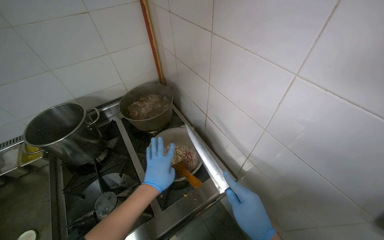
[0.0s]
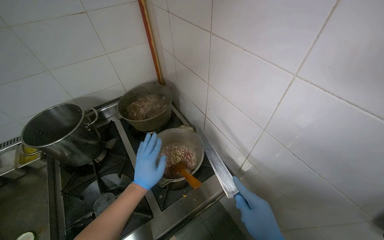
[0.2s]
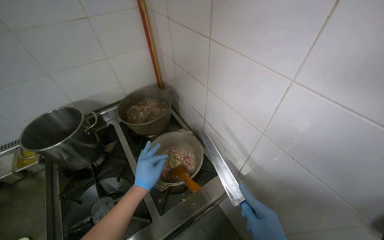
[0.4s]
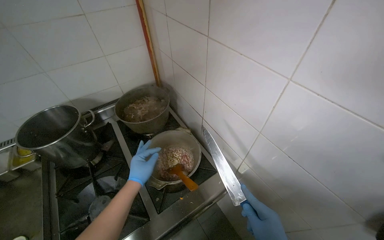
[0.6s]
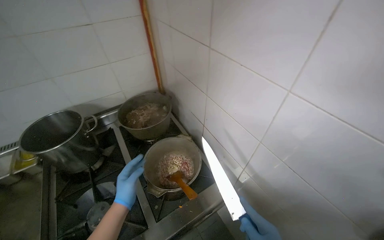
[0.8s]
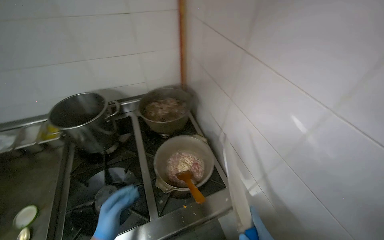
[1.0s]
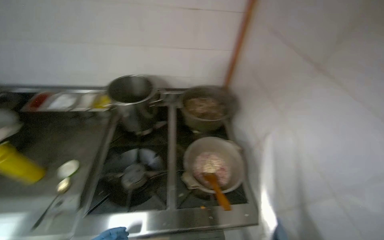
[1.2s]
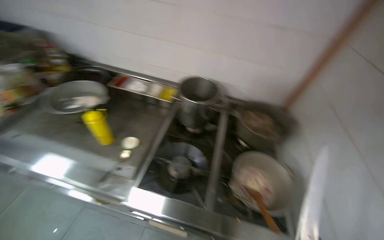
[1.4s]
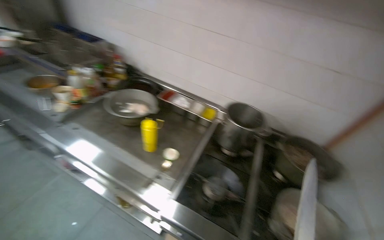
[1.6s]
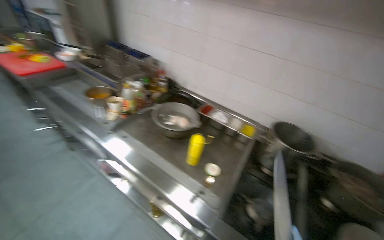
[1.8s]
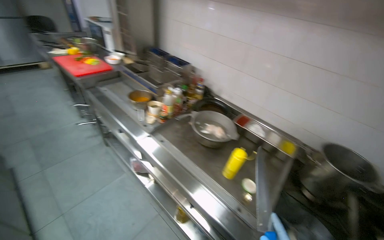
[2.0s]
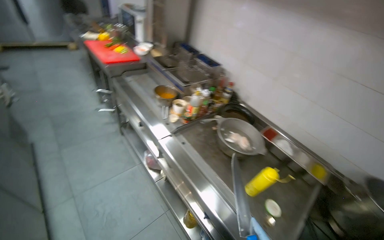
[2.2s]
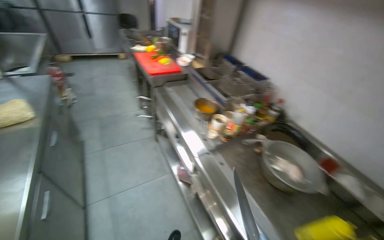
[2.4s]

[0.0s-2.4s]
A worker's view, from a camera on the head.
Job: preparing food.
The whole recording: Organizing kitchen items. The worker organizes the kitchen items.
0.0s to 1.2s: The head turns to the left by about 30 degrees.
1.2s to 2.4s: The camera travels about 90 cm. The head rotates some 65 degrees to the left. The view tips upward by some 15 degrees.

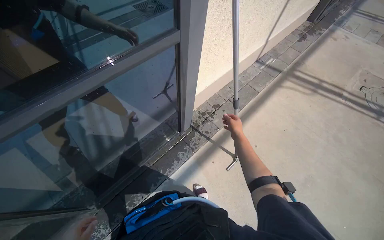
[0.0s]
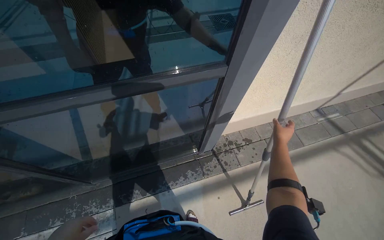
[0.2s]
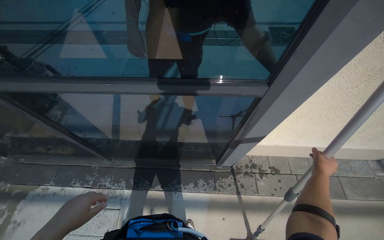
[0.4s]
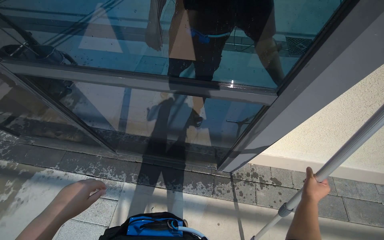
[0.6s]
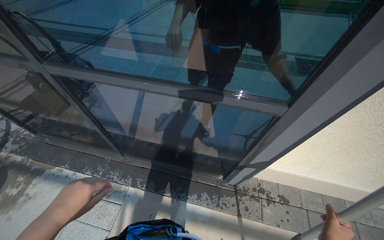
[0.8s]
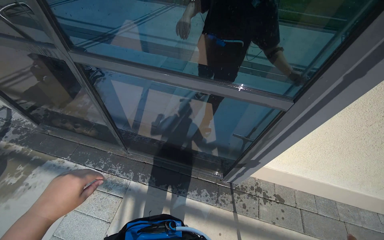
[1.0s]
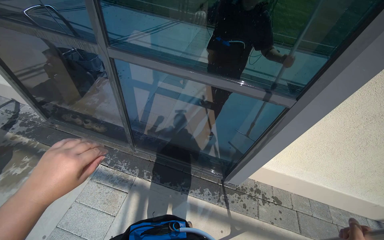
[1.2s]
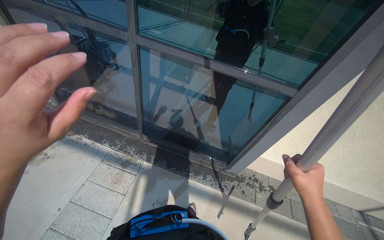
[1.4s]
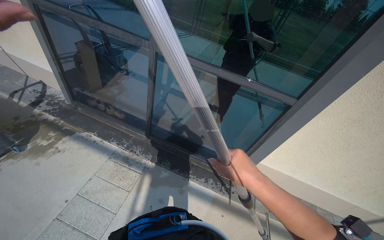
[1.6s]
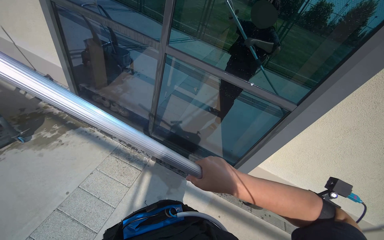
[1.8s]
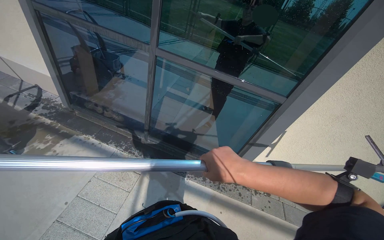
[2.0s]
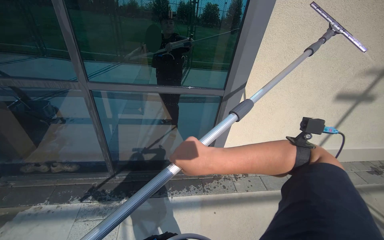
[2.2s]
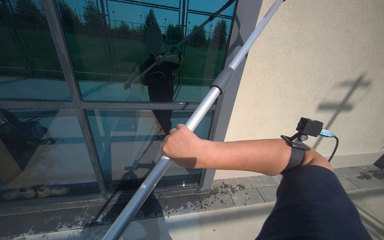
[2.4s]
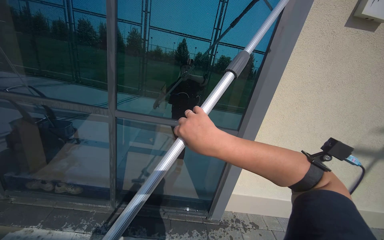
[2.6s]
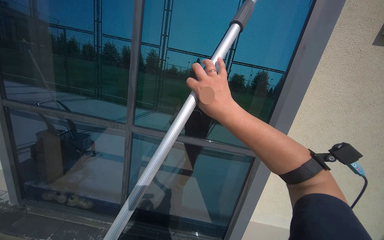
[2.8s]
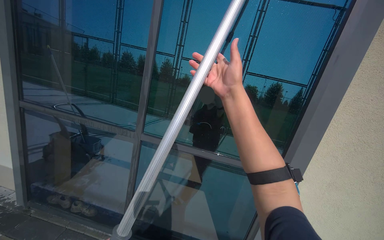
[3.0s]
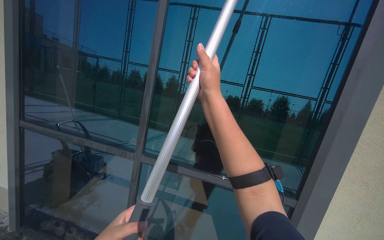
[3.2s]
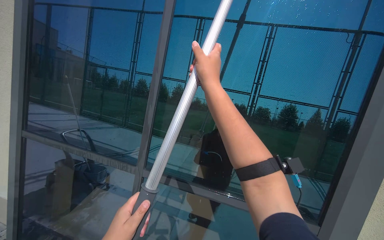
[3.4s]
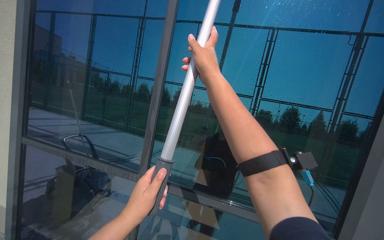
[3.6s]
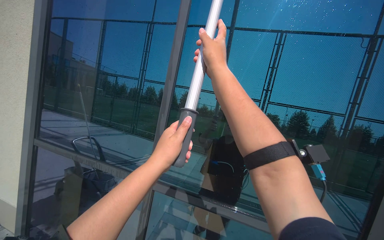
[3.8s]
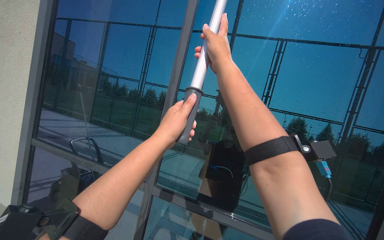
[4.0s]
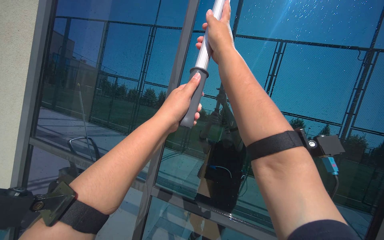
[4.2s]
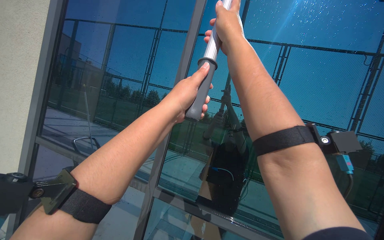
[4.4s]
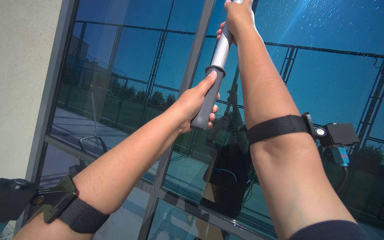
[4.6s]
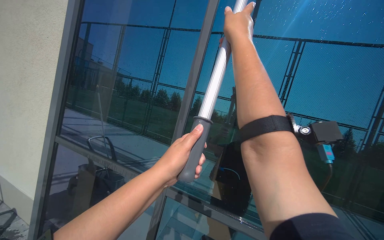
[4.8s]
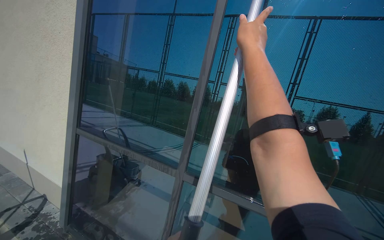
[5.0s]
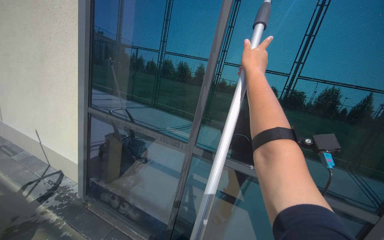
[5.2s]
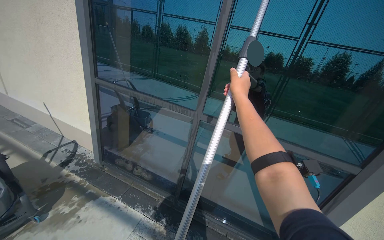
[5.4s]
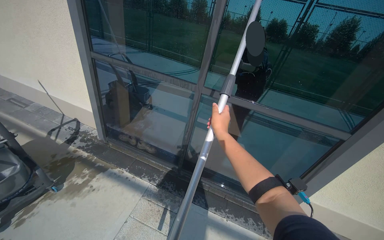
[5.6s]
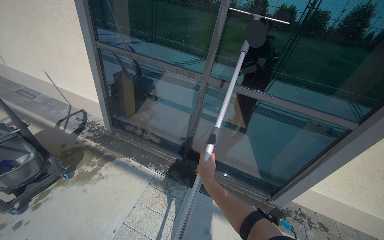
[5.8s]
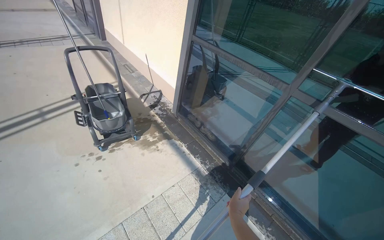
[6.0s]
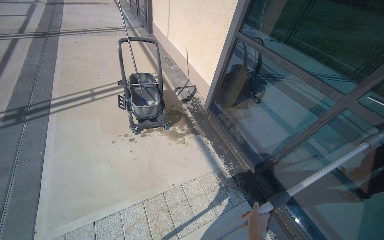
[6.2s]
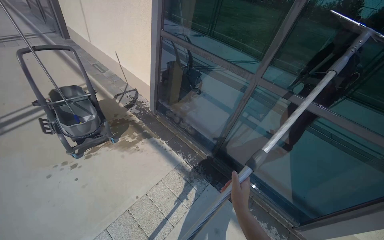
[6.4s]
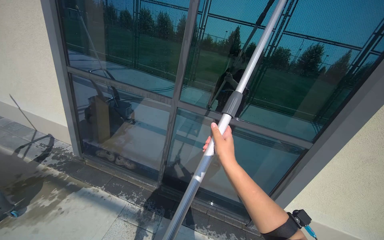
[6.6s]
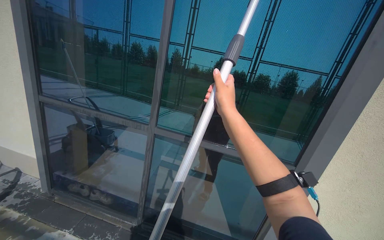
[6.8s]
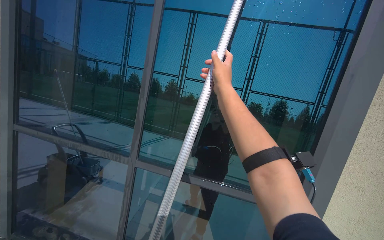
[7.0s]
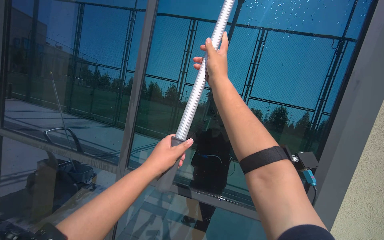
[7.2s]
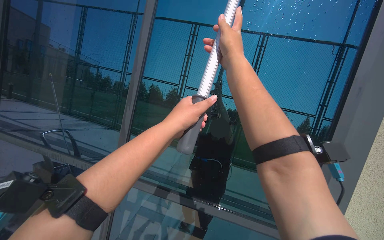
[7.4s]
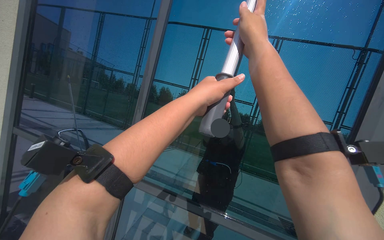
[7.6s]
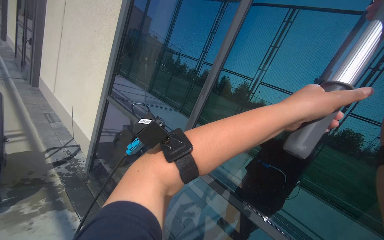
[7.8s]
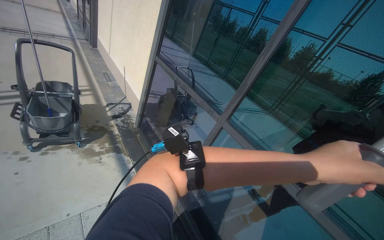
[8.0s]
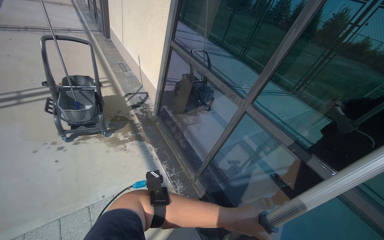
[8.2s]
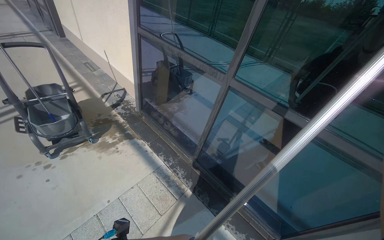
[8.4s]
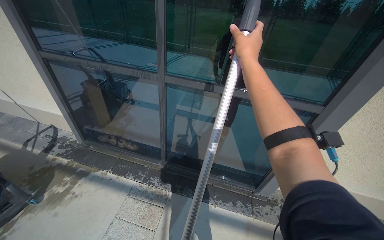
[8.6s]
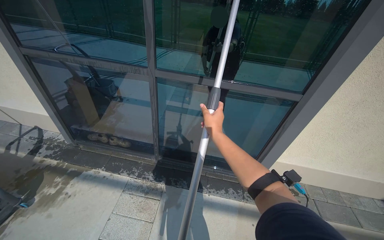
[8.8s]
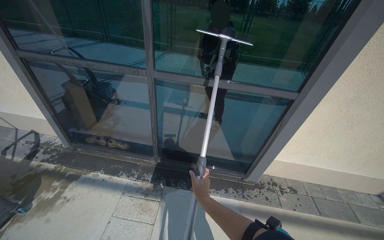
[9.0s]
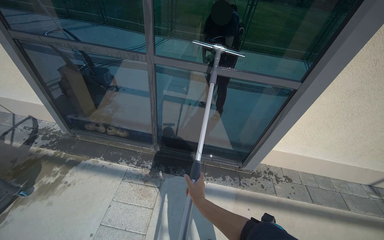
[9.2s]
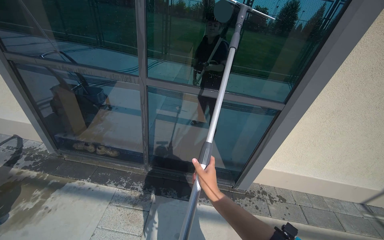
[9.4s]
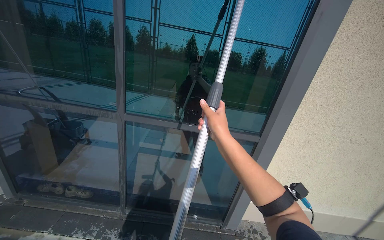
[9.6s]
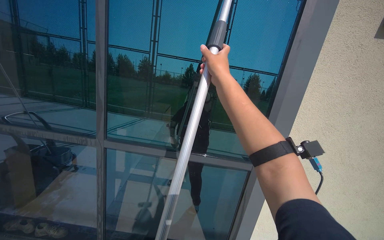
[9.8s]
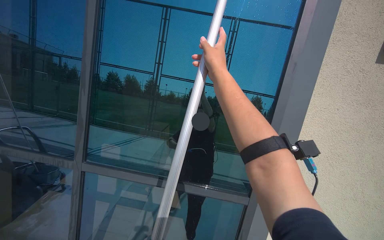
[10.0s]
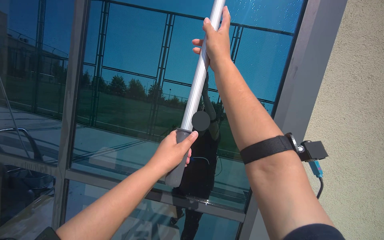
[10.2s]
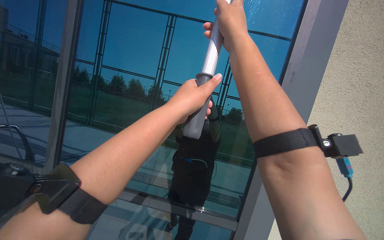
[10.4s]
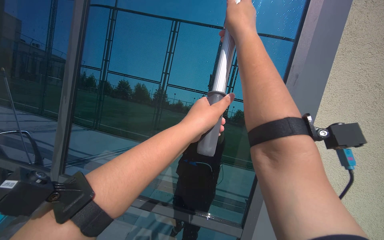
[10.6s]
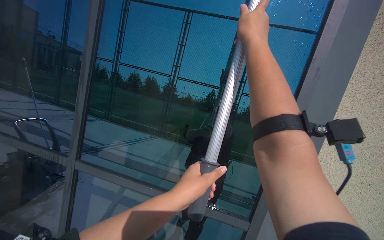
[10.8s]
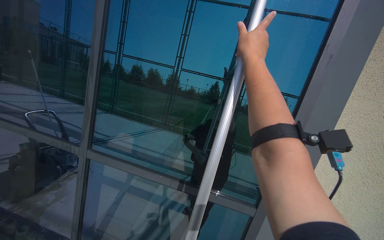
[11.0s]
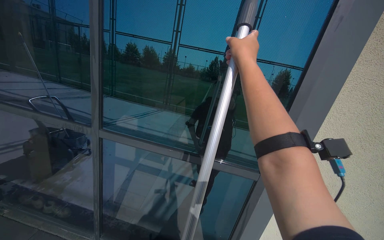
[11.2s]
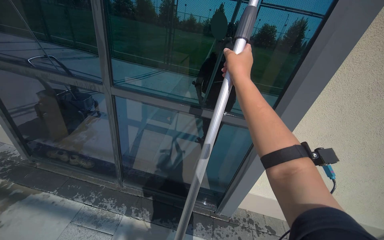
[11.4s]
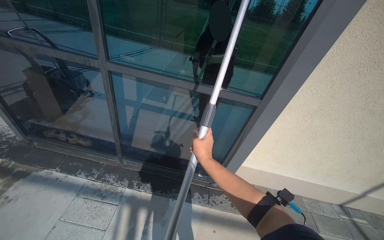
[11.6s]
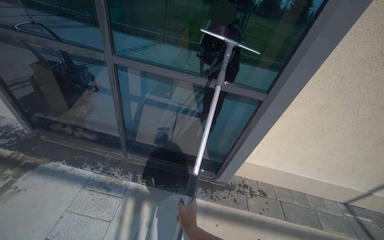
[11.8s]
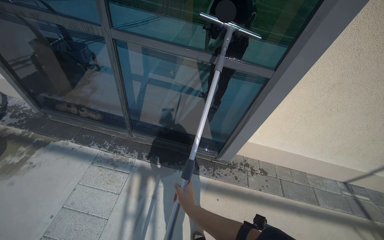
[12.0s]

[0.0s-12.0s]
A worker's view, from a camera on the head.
Job: cleaning windows.
The whole recording: Squeegeeing glass door with pole. The worker squeegees the glass door using a pole with a squeegee head.
0.0s to 1.6s: The camera is carried about 60 cm. The head turns to the left by some 65 degrees. The view tilts approximately 20 degrees upward.
1.6s to 3.0s: The view tilts roughly 30 degrees upward.
3.0s to 4.4s: The camera pitches upward, by approximately 15 degrees. The right hand heads up the picture, covering about 25 cm.
4.4s to 6.0s: The camera travels roughly 40 cm. The wearer's head swings about 30 degrees to the left. The view tips downward by about 35 degrees.
6.0s to 7.6s: The camera is carried approximately 50 cm. The wearer's head swings roughly 35 degrees to the right. The view tips upward by roughly 30 degrees.
7.6s to 9.0s: The wearer looks roughly 25 degrees further downward. The scene turns approximately 25 degrees counterclockwise in the picture.
9.0s to 10.4s: The head travels some 50 cm. The view tips upward by some 35 degrees.
10.4s to 12.0s: The view tips downward by some 45 degrees.

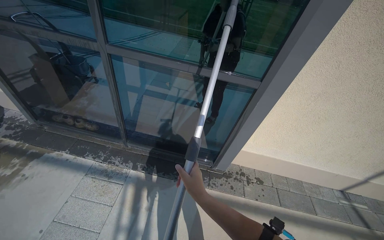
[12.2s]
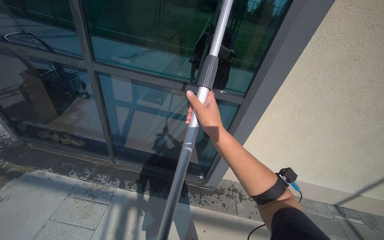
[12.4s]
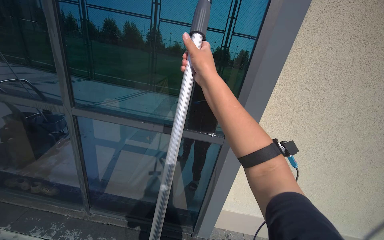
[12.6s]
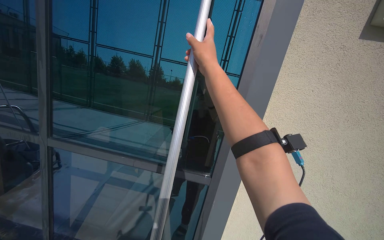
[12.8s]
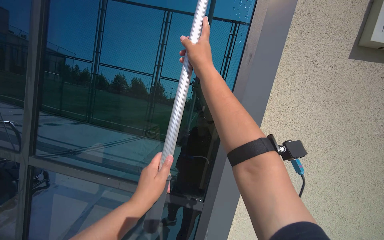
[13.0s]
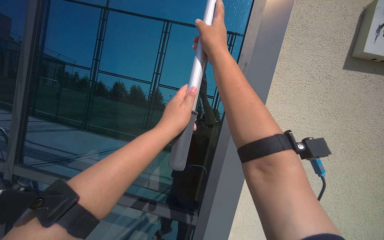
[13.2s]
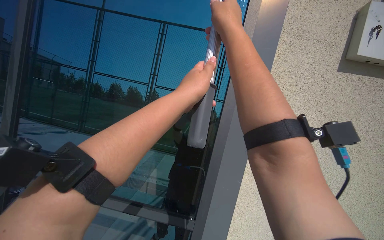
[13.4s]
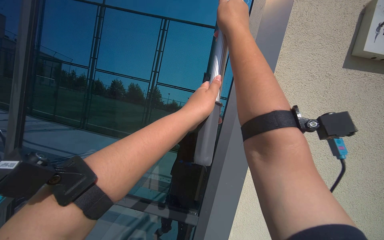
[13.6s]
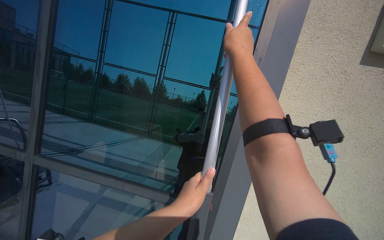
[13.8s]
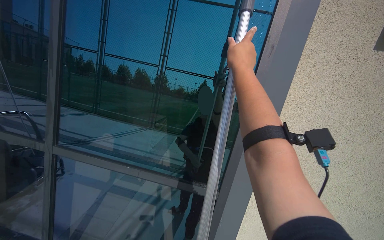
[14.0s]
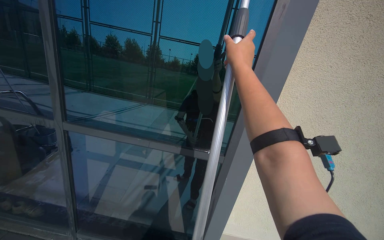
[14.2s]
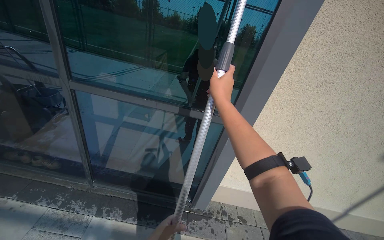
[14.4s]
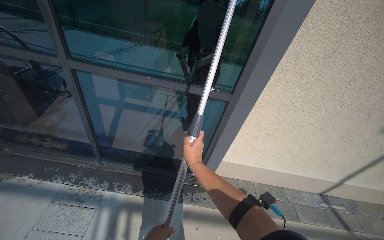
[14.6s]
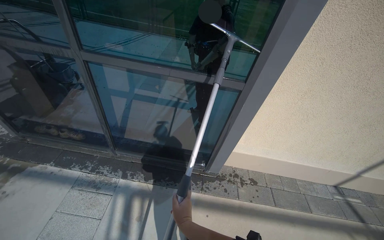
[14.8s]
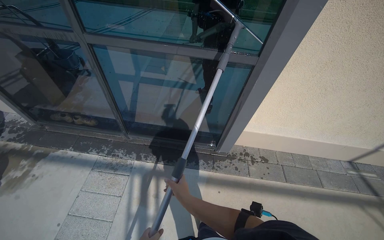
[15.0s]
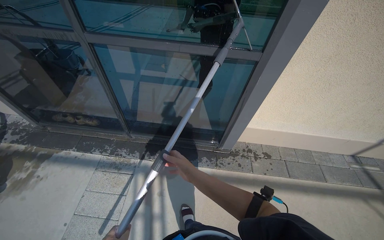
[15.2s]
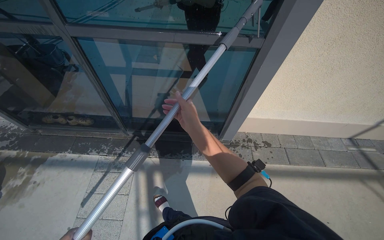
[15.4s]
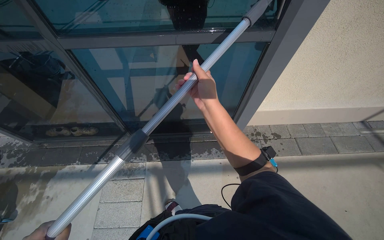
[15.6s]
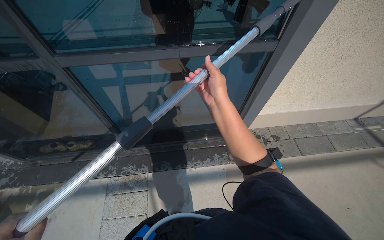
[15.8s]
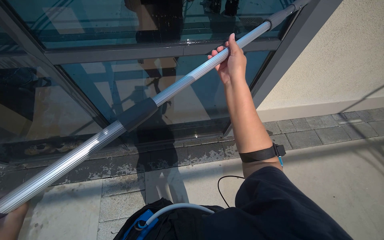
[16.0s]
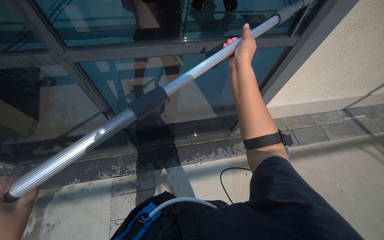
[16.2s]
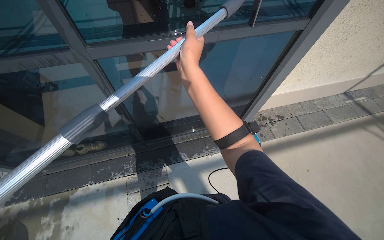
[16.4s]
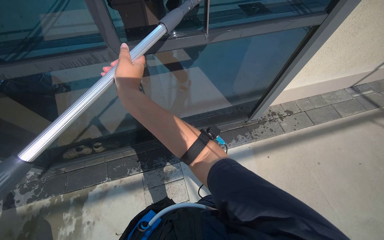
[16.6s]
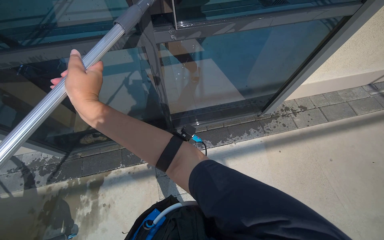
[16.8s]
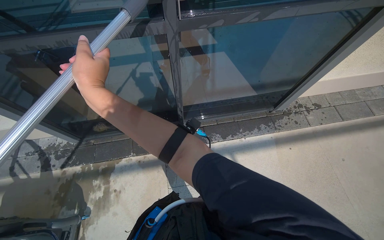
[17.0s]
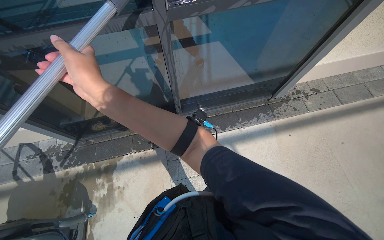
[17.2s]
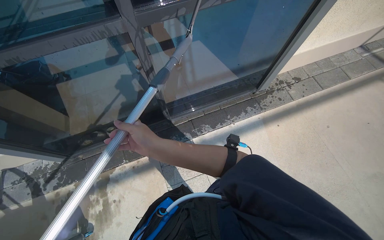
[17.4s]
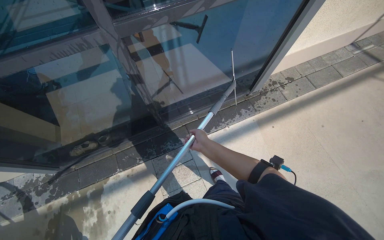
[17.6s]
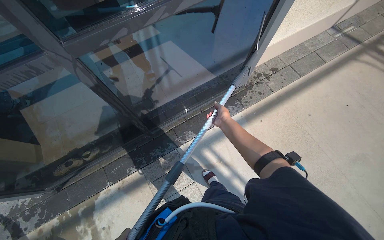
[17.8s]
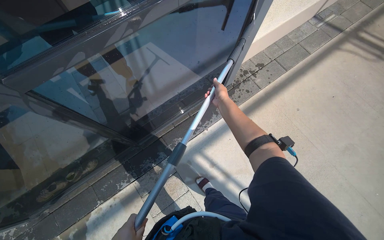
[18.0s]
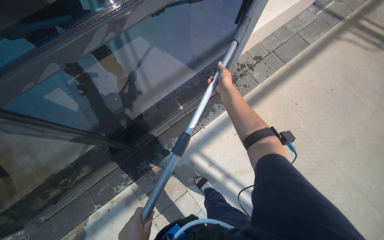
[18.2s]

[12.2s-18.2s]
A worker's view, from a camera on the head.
Job: cleaning windows.
The whole recording: Squeegeeing glass door with pole. The worker squeegees the glass door using a pole with a squeegee head.
12.2s to 13.8s: The wearer looks approximately 40 degrees further upward.
13.8s to 15.2s: The view tilts some 45 degrees downward.
15.2s to 16.6s: The camera is carried to the left, about 60 cm.
16.6s to 18.2s: The view tips downward by some 15 degrees. The right hand shifts about 70 cm to the right and farther from the camera.
